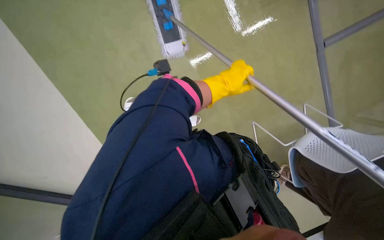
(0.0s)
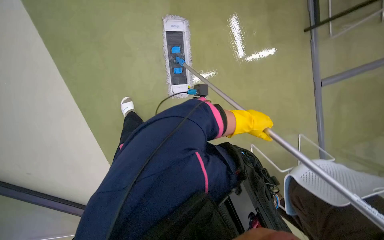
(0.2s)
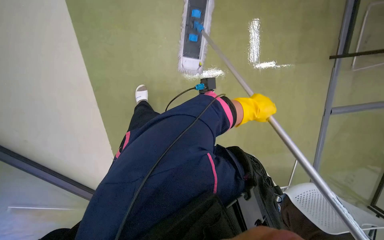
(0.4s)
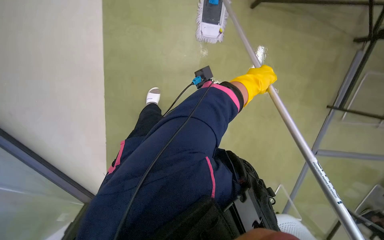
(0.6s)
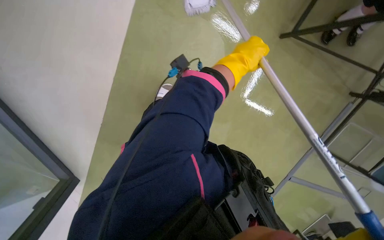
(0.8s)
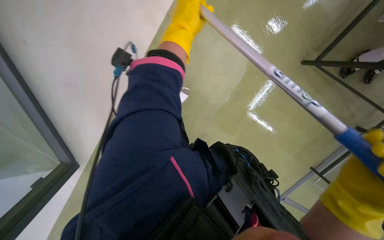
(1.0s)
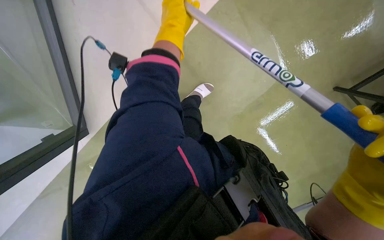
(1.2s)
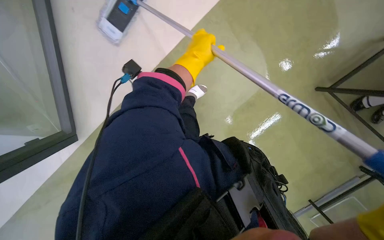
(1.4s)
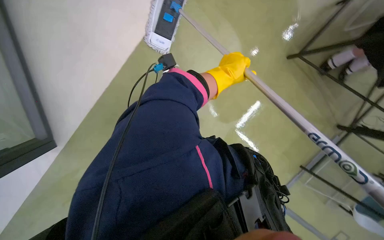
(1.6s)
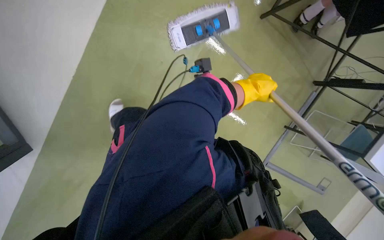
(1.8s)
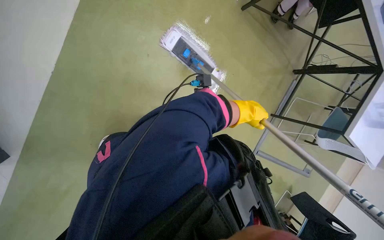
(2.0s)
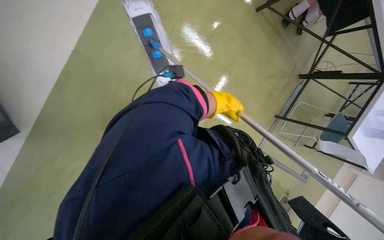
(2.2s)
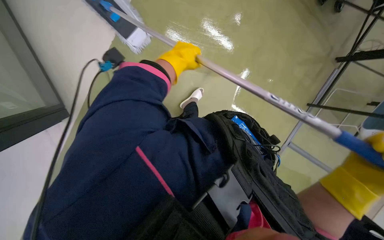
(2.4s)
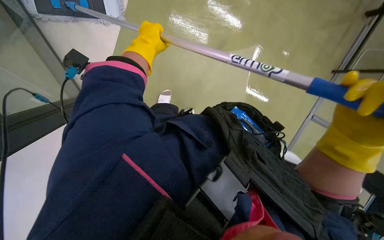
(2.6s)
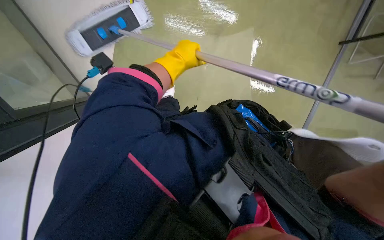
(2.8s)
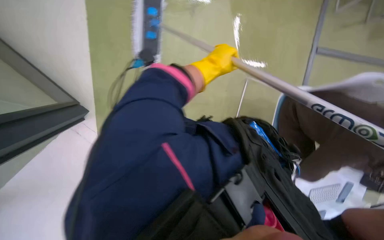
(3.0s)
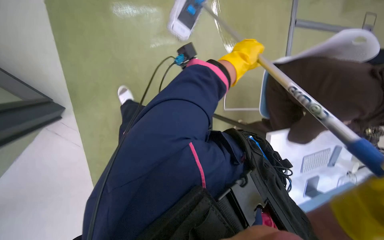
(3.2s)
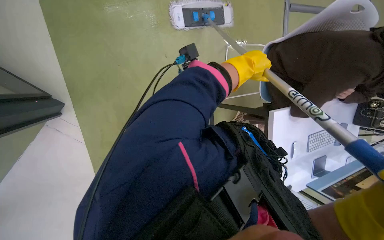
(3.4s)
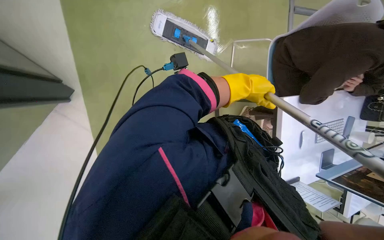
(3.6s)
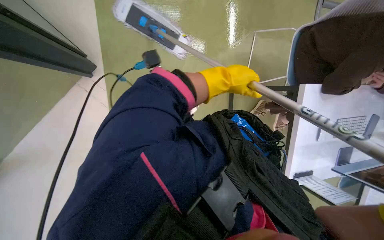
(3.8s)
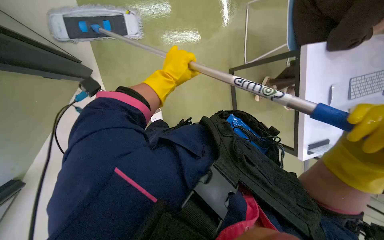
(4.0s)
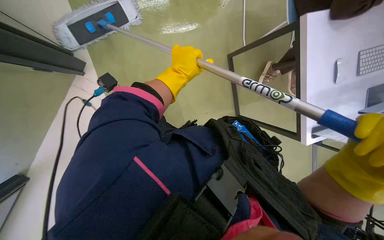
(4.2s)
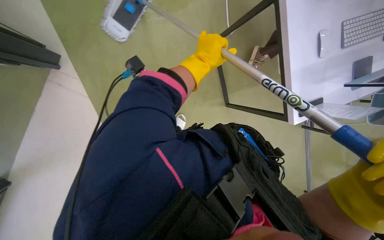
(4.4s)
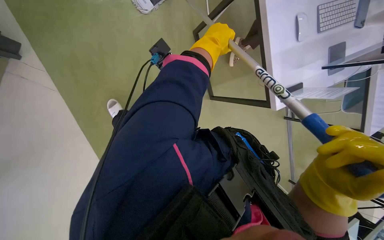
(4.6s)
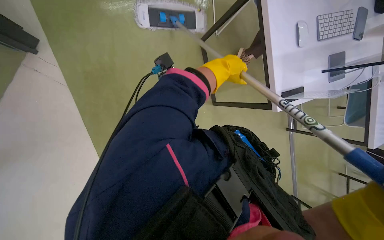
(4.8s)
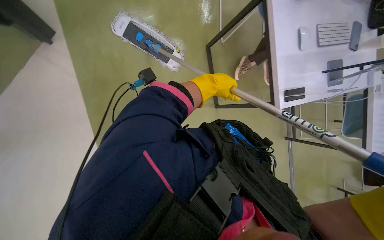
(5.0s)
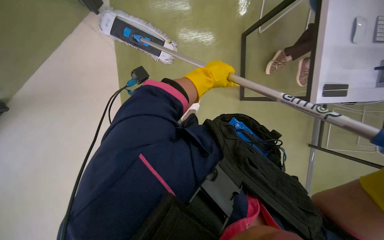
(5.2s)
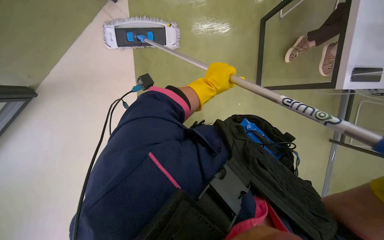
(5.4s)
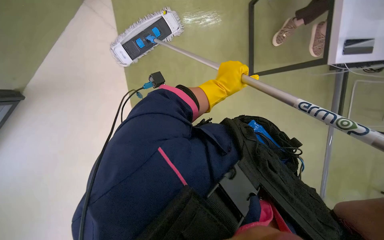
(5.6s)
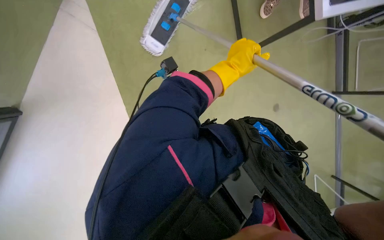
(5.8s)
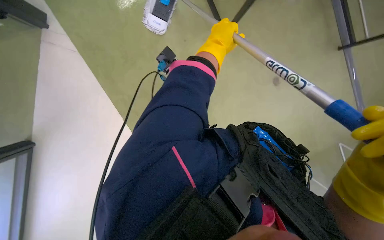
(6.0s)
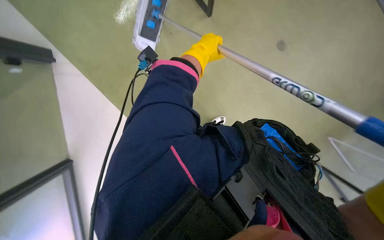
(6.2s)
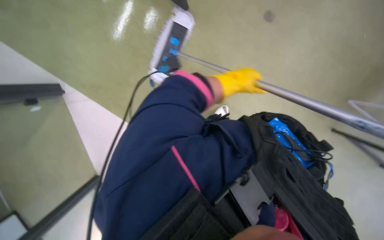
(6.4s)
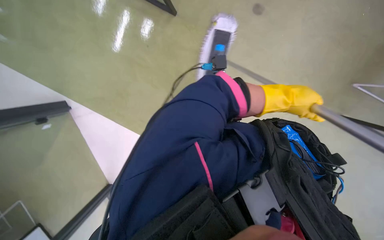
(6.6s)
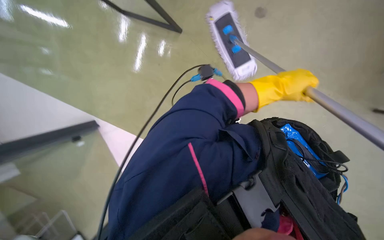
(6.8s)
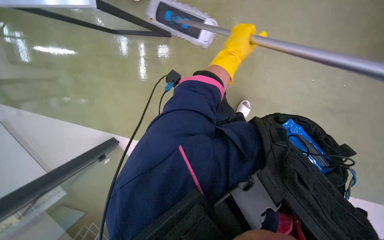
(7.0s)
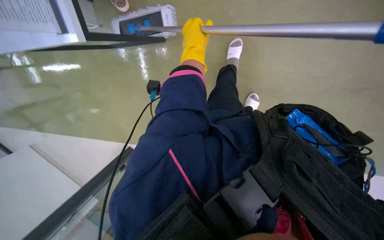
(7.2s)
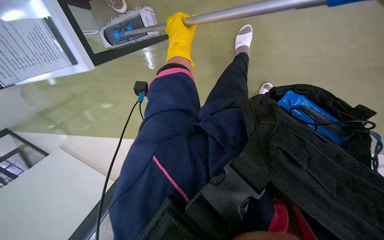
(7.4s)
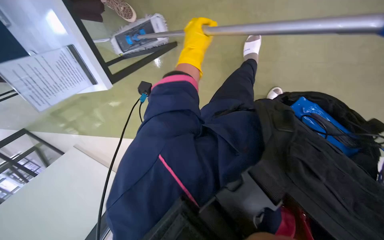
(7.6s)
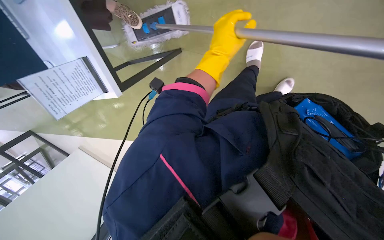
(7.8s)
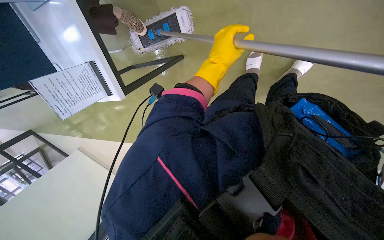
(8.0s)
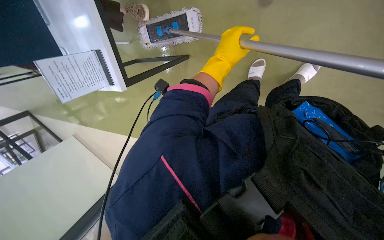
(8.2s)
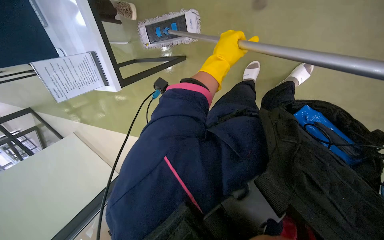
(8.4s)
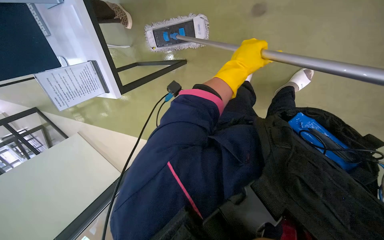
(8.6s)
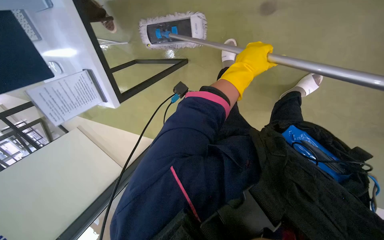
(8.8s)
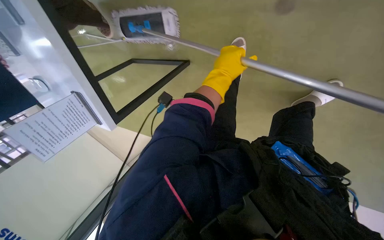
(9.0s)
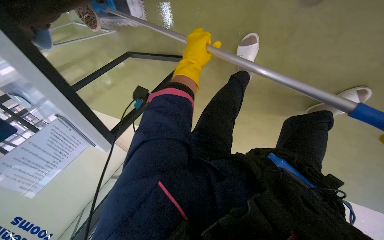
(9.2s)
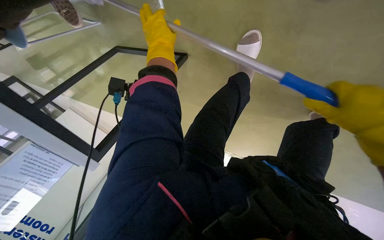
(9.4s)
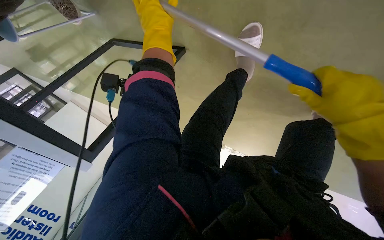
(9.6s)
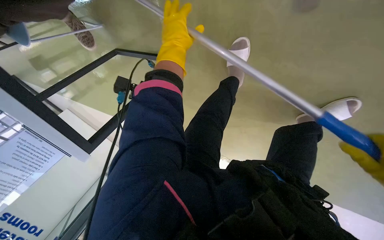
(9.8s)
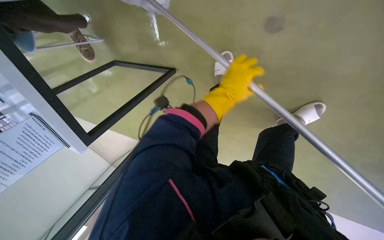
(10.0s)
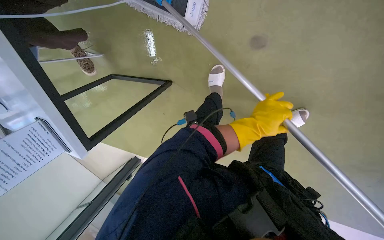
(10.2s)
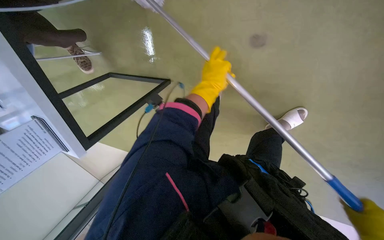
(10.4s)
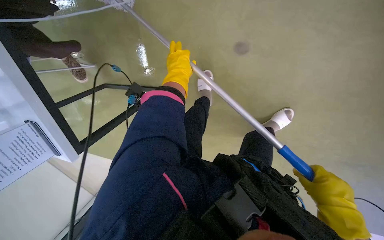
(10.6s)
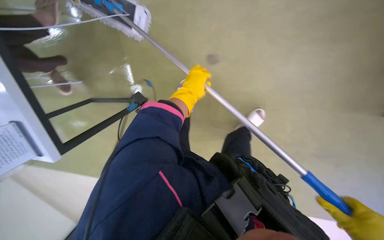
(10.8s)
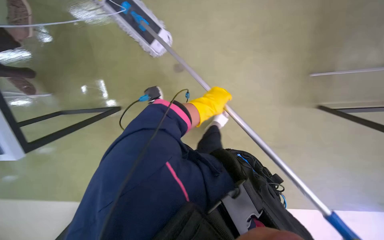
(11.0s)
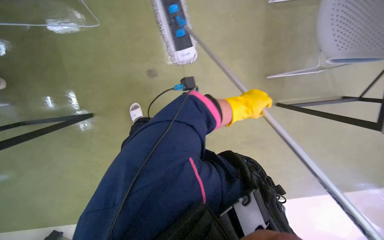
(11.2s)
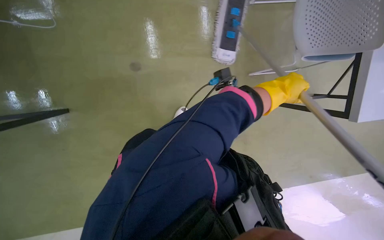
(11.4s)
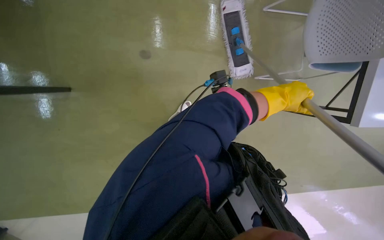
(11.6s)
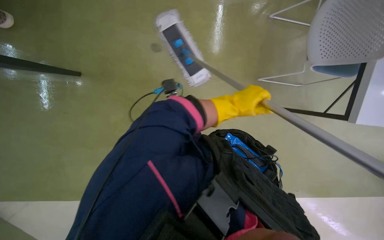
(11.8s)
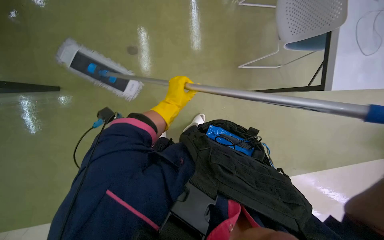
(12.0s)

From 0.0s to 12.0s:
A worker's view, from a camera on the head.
Job: mopping floor.
The whole recording: Mopping office floor. The worker mops the office floor with a flat mop, periodically wringing it in a bucket.
From 0.0s to 1.6s: The wearer moves some 40 cm. The scene turns some 35 degrees clockwise in the picture.
From 1.6s to 3.0s: The view tilts about 20 degrees downward. The left hand goes left and right, roughly 30 cm each way, reversing 2 times.
From 3.0s to 4.4s: The left hand moves left and right over about 25 cm, changing direction 2 times.
From 6.0s to 7.6s: The left hand moves about 10 cm to the right and comes back.
From 9.0s to 10.4s: The left hand goes left and right, some 25 cm each way, reversing 2 times.
From 10.4s to 12.0s: The left hand moves left and right over roughly 35 cm, changing direction 2 times.

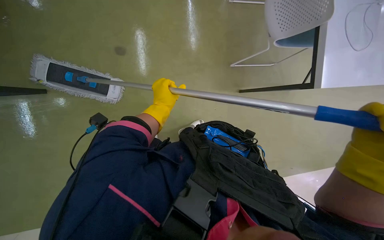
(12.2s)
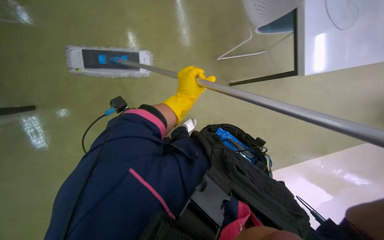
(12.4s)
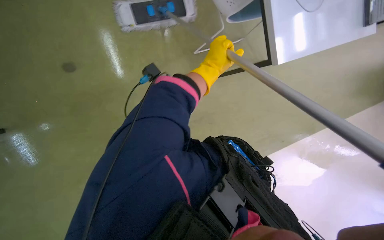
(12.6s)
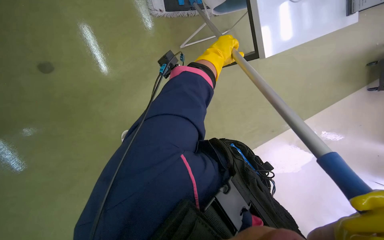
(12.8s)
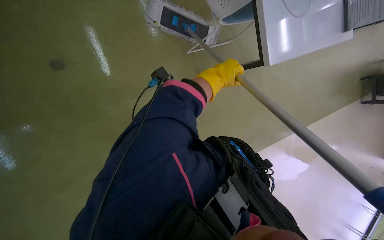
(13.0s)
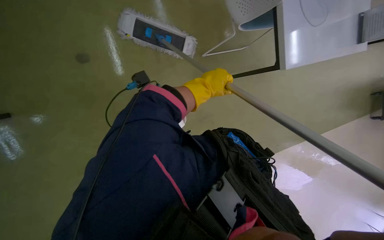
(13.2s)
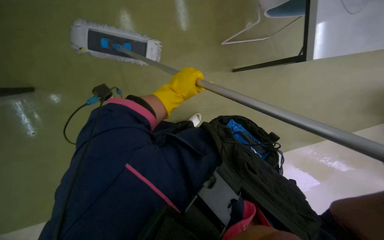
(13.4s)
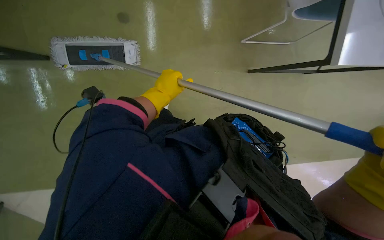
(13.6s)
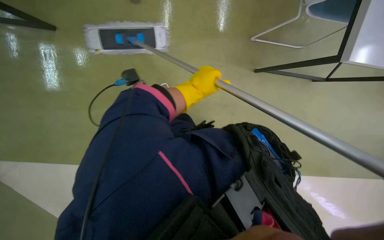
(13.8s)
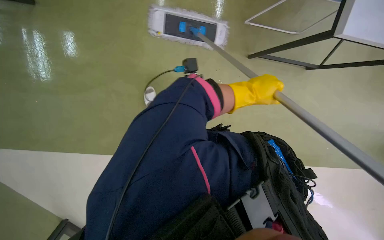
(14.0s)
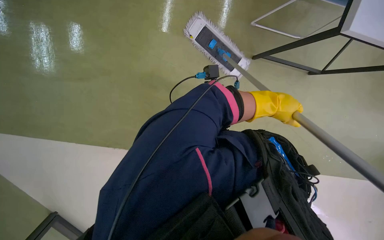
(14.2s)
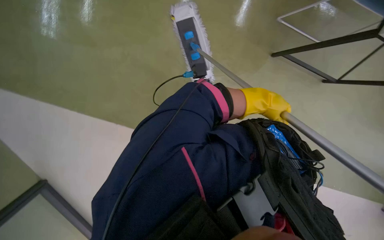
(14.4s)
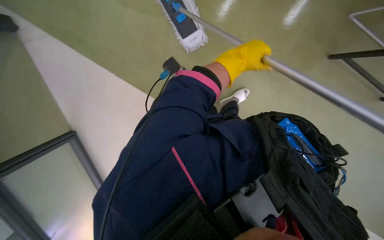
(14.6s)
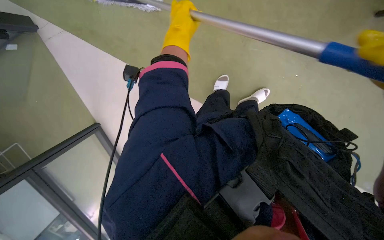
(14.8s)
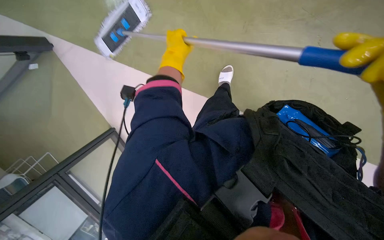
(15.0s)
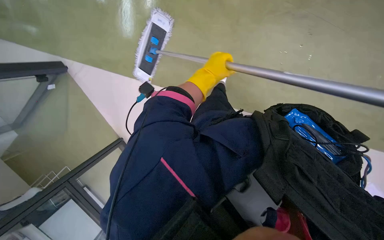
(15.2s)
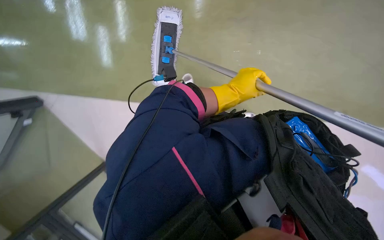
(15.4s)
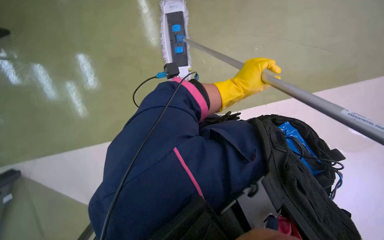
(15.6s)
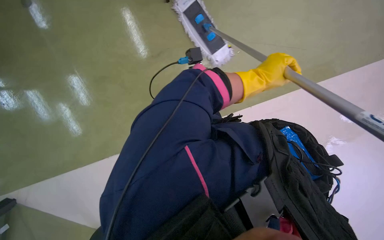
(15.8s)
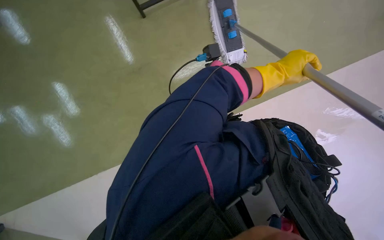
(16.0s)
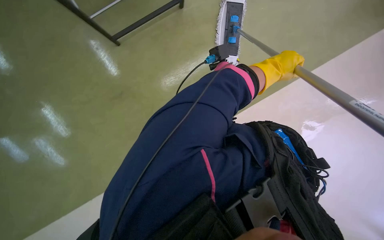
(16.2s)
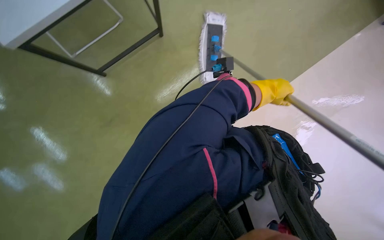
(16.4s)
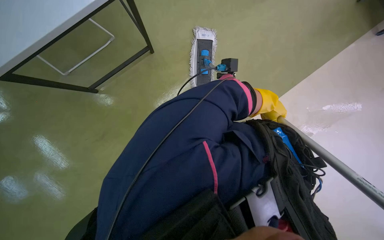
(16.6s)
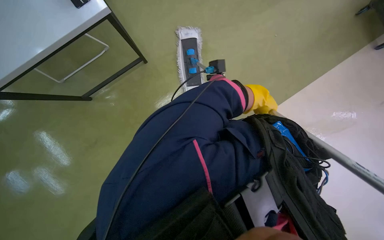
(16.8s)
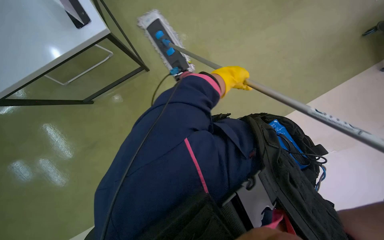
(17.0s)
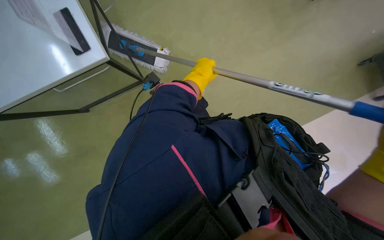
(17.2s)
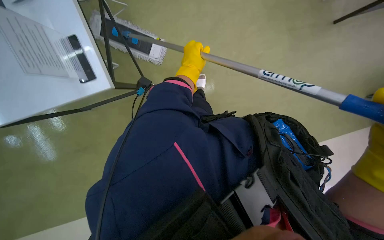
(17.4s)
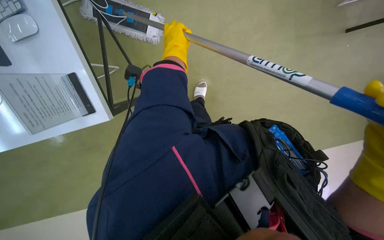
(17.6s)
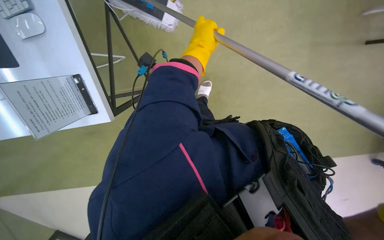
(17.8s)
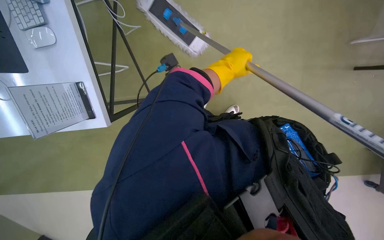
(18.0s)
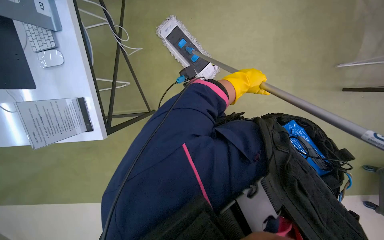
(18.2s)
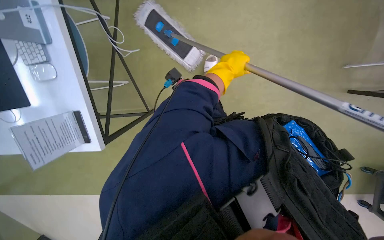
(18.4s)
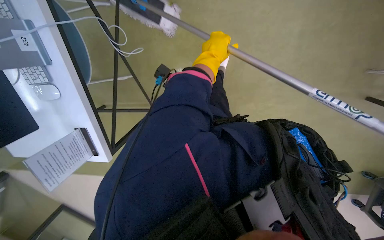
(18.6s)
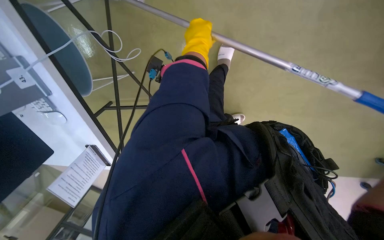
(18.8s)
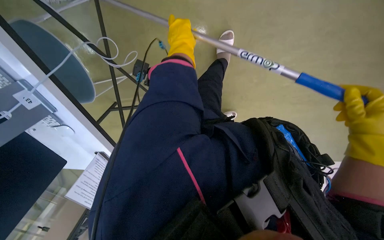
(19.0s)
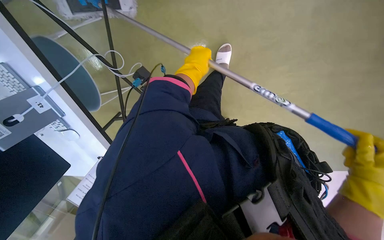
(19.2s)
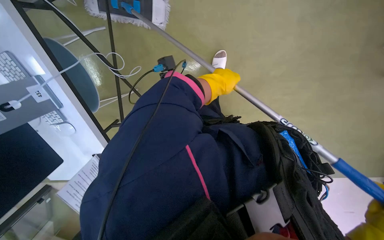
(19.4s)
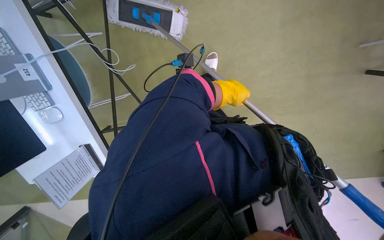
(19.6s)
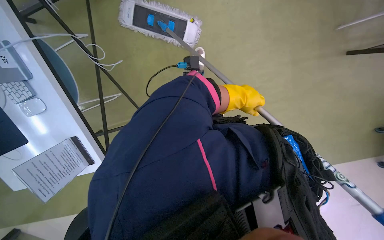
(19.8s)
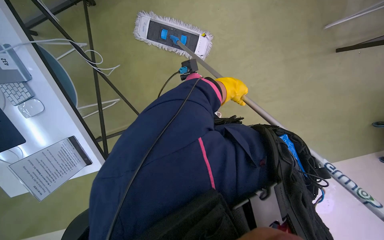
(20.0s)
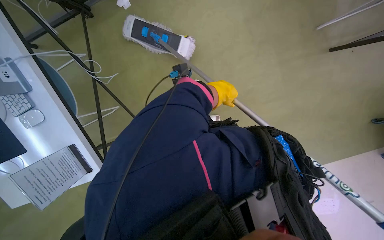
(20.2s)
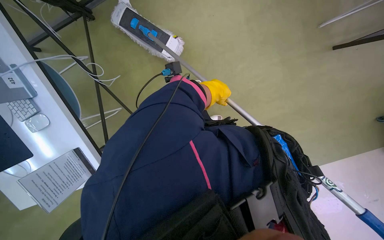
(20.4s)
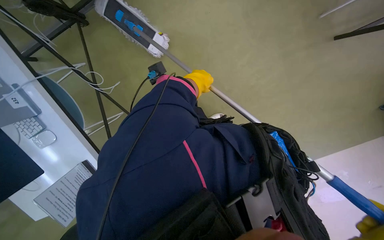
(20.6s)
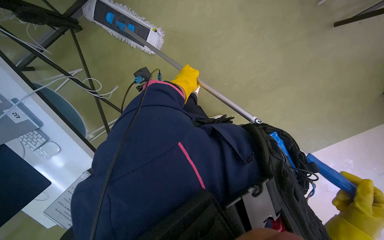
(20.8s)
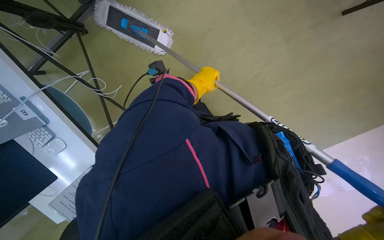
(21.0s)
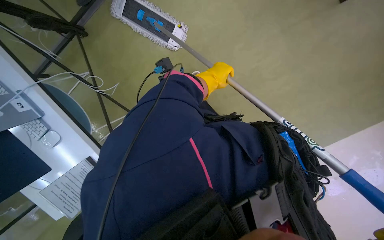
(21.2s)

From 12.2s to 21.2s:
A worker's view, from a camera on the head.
Job: mopping floor.
The whole recording: Mopping office floor. The worker mops the office floor with a flat mop, periodically wringing it in a bucket.
From 12.2s to 13.8s: The left hand swings left and right, some 15 cm each way, with 2 reversals.
From 13.8s to 15.2s: The view pans to the left by about 15 degrees.
From 15.2s to 16.6s: The left hand is displaced to the right and nearer to the camera by approximately 20 cm.
From 16.6s to 18.2s: The left hand shifts roughly 10 cm farther from the camera, and goes to the left and returns, roughly 20 cm each way.
From 19.8s to 21.2s: The left hand shifts about 10 cm up the picture.
